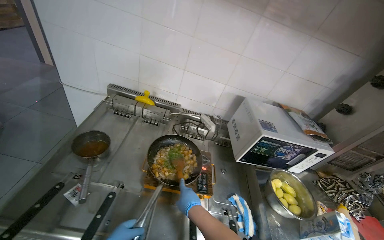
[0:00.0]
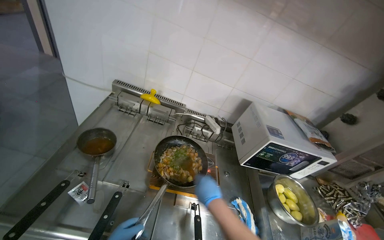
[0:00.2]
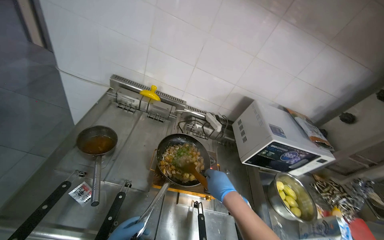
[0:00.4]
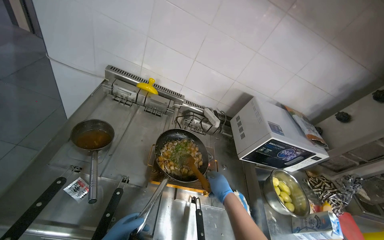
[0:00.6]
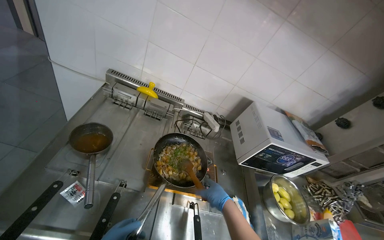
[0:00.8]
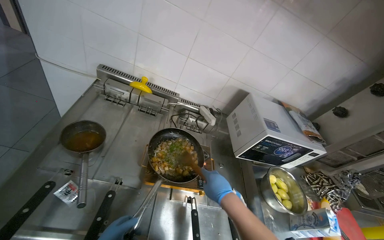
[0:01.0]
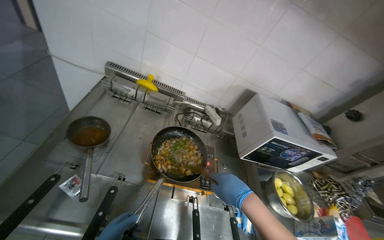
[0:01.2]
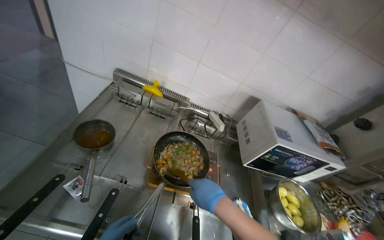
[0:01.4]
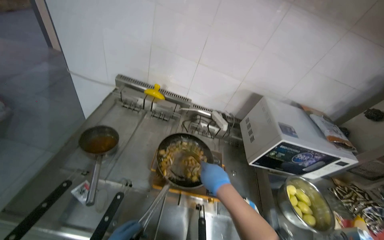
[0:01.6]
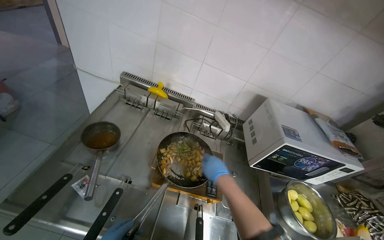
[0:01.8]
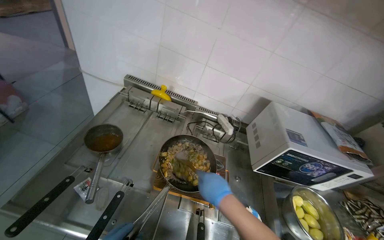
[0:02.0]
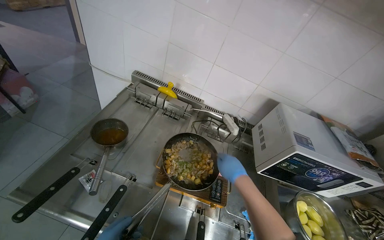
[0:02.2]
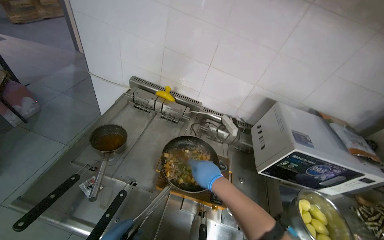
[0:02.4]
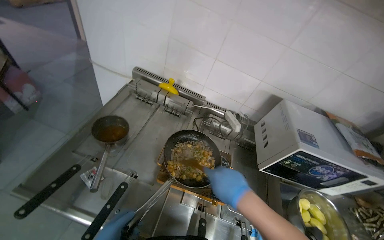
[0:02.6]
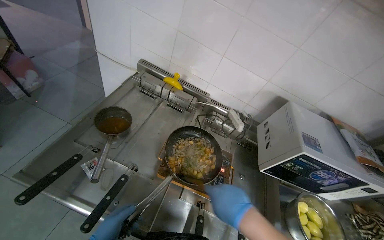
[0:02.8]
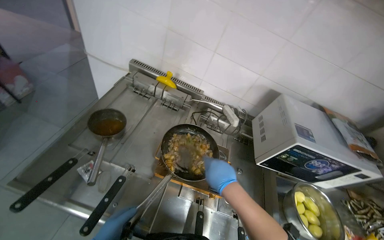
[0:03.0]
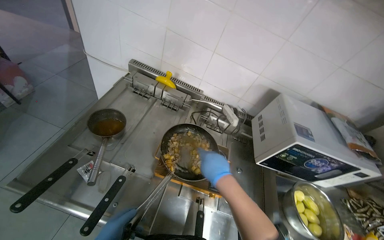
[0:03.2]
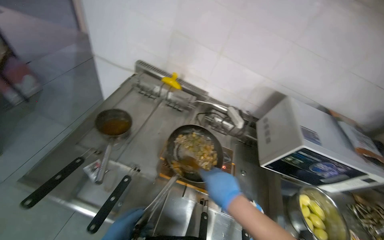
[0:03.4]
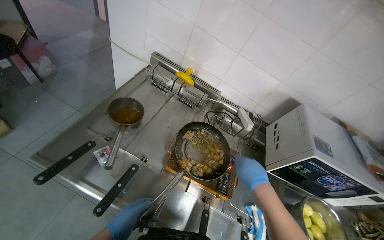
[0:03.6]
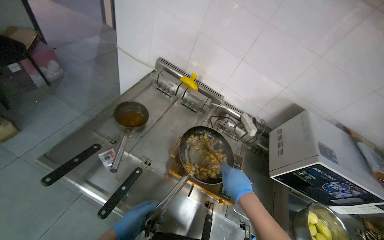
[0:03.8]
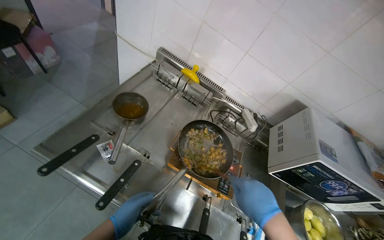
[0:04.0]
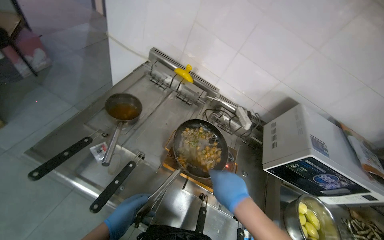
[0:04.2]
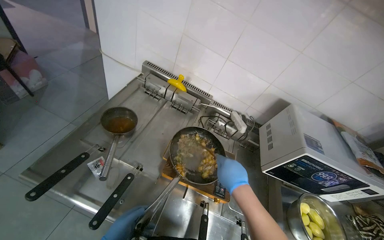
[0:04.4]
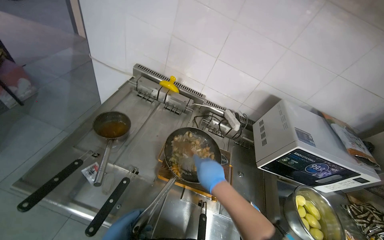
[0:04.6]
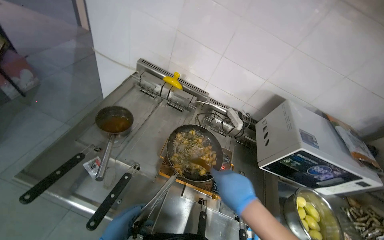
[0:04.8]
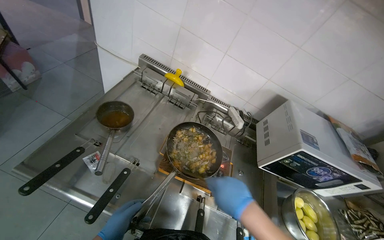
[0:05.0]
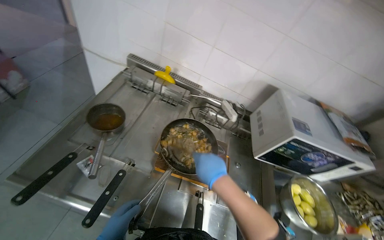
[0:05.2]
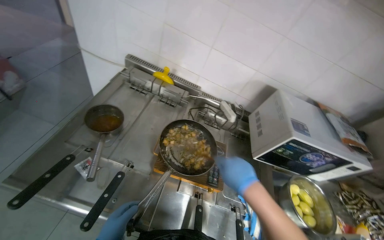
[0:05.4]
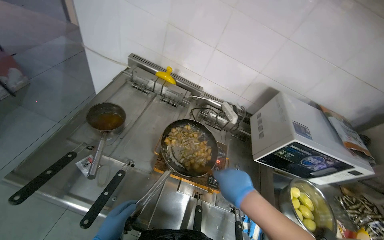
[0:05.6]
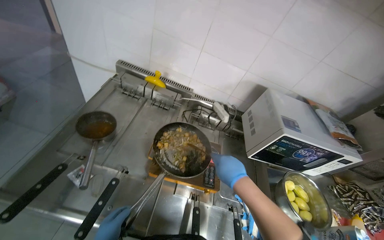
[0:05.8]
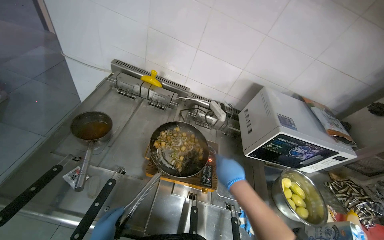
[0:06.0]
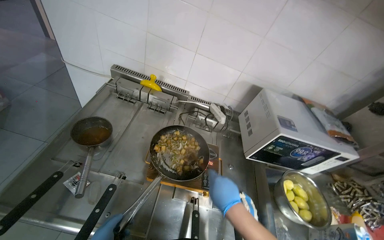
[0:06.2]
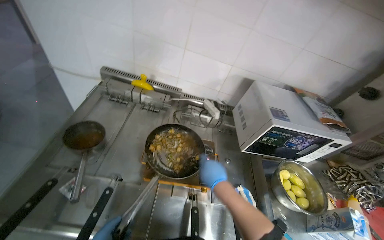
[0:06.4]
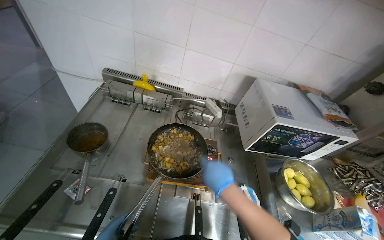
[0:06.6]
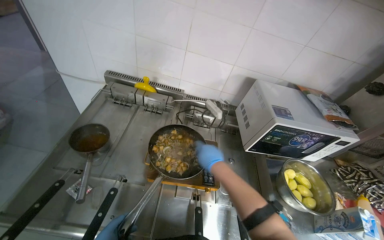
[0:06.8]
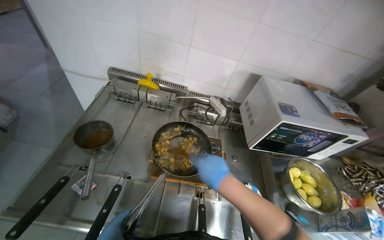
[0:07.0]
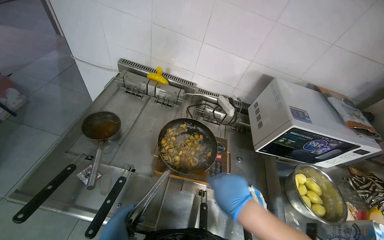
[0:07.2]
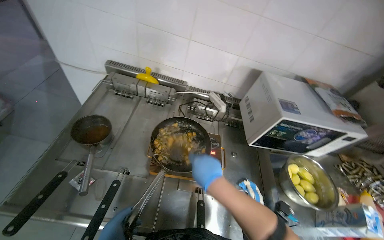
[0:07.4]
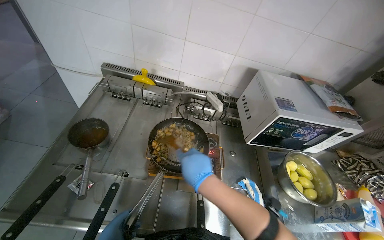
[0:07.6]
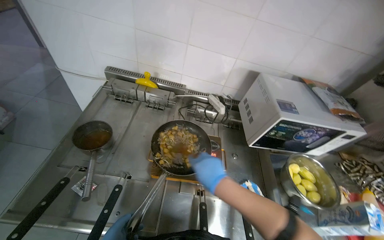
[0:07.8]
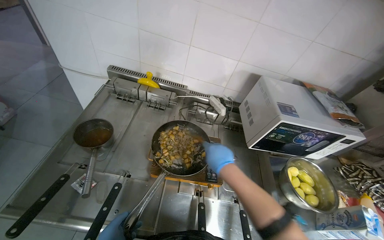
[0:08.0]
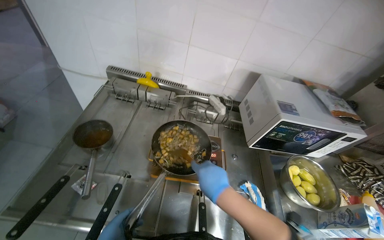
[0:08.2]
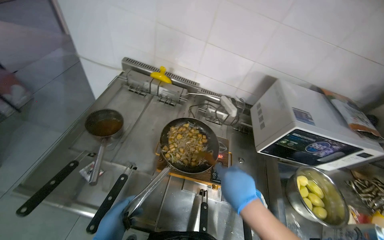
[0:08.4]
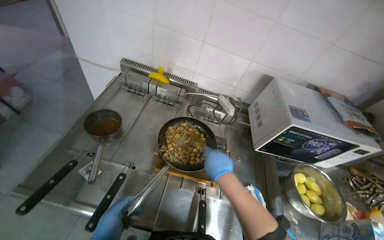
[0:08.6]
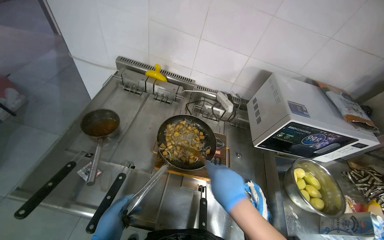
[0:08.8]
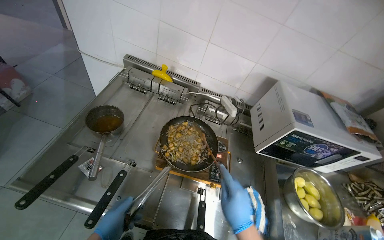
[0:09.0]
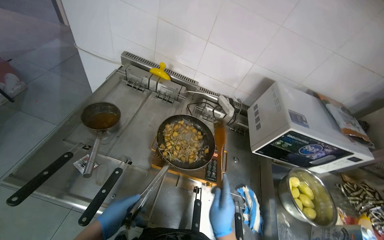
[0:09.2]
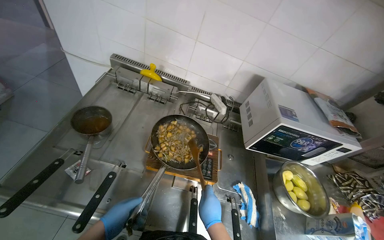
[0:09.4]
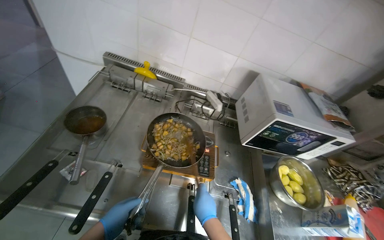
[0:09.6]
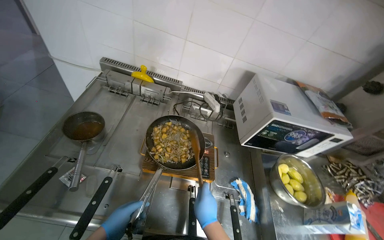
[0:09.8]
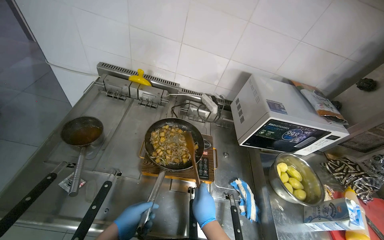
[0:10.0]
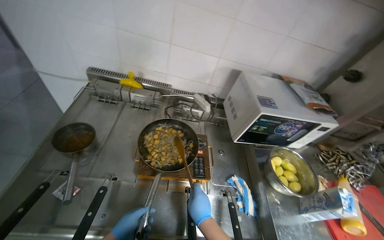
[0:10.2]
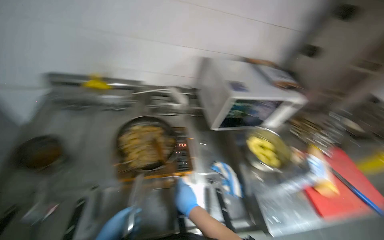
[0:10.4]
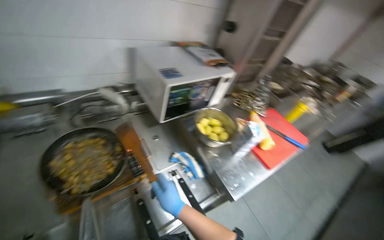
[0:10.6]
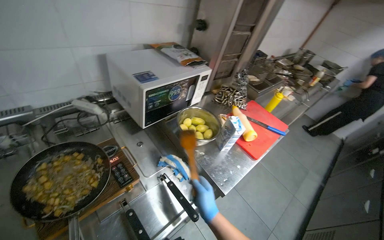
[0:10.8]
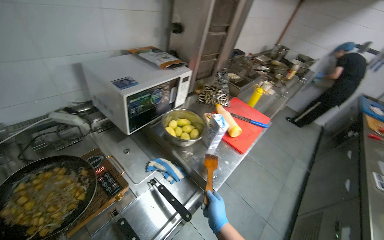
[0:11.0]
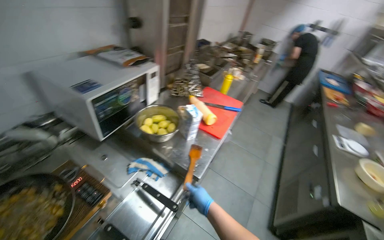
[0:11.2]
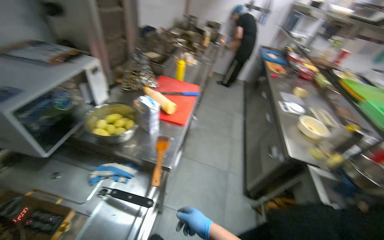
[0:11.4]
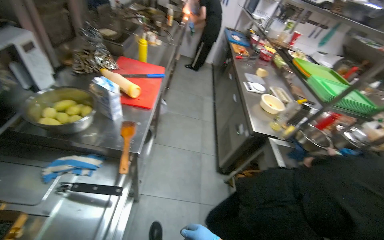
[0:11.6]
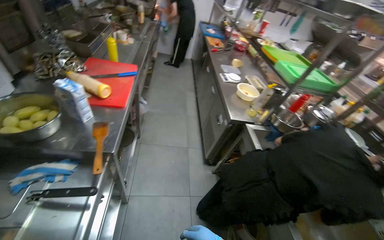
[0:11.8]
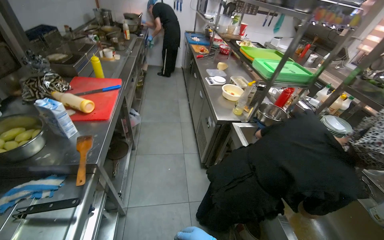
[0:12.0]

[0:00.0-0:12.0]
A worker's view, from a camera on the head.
Job: preparing food.
The whole recording: Cooking meal and garnishing before serving. The worker cooks the meal on the gas stove, garnishes it with herbs, and places it into a white dish.
0:00.0 to 0:01.6: The right hand moves up the picture, about 10 cm.
0:01.6 to 0:03.0: The right hand reaches approximately 10 cm nearer to the camera, then returns.
0:06.0 to 0:07.6: The right hand shifts approximately 10 cm to the left.
0:07.6 to 0:09.0: The right hand heads down the picture, covering about 10 cm.
0:09.0 to 0:10.4: The head turns to the right by some 20 degrees. The right hand moves farther from the camera, roughly 10 cm.
0:10.4 to 0:12.0: The head rotates some 90 degrees to the right. The camera pitches downward, by about 10 degrees.

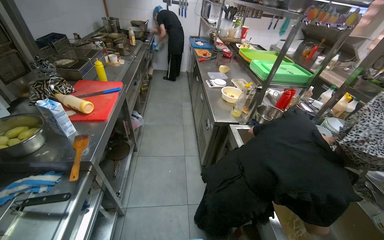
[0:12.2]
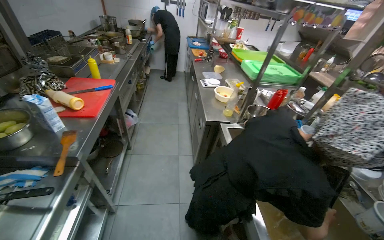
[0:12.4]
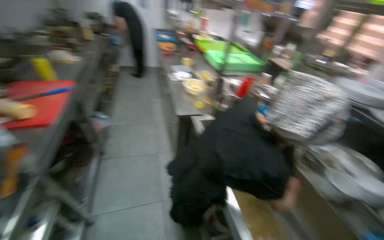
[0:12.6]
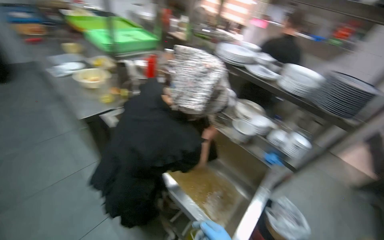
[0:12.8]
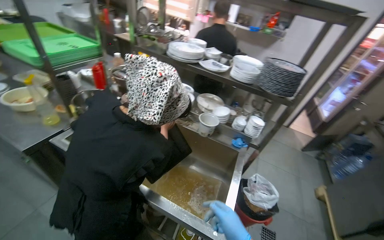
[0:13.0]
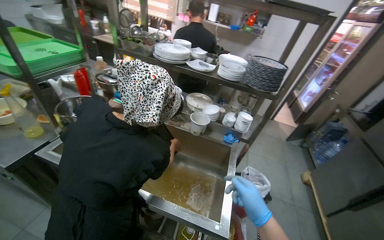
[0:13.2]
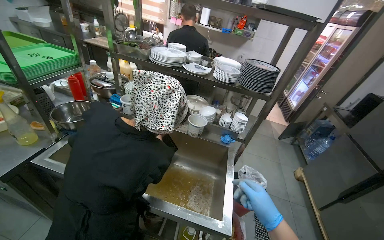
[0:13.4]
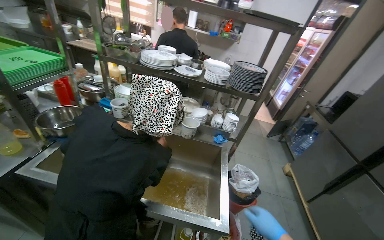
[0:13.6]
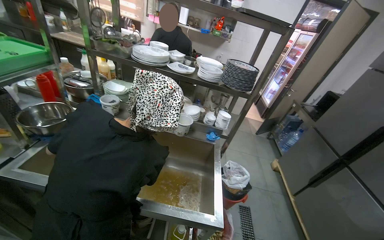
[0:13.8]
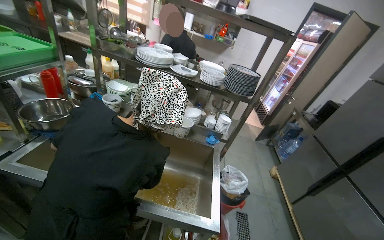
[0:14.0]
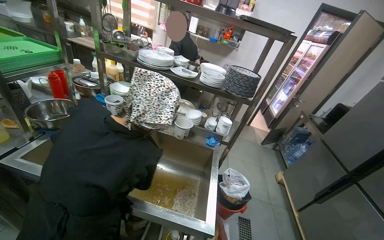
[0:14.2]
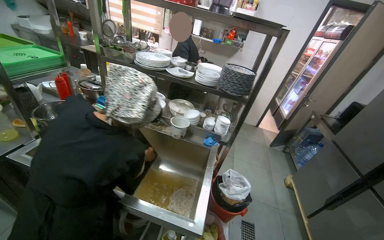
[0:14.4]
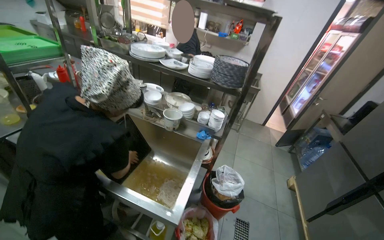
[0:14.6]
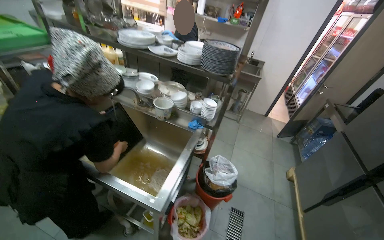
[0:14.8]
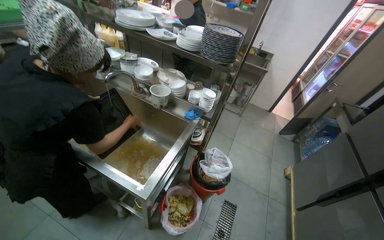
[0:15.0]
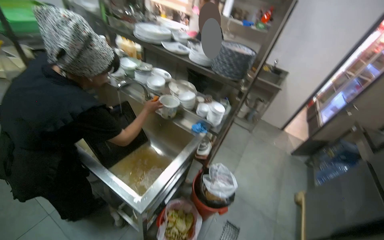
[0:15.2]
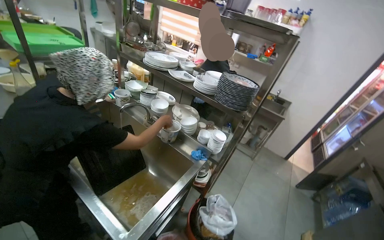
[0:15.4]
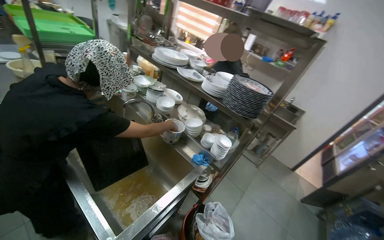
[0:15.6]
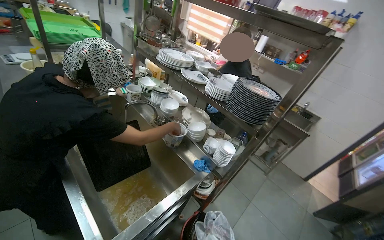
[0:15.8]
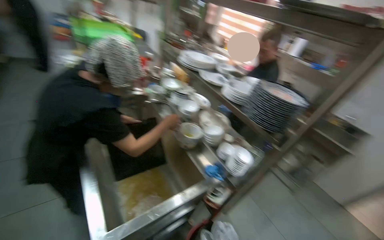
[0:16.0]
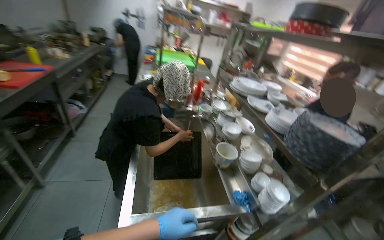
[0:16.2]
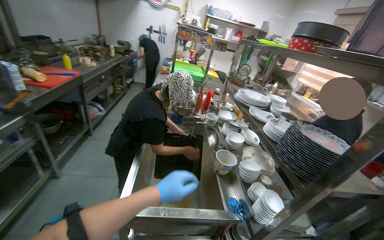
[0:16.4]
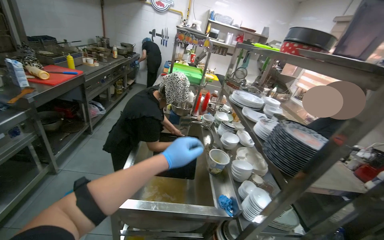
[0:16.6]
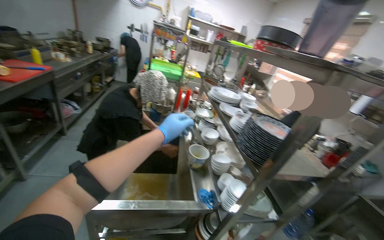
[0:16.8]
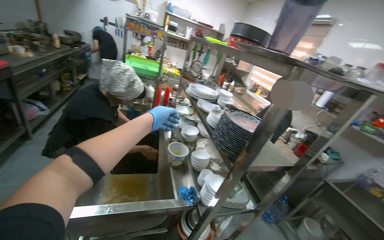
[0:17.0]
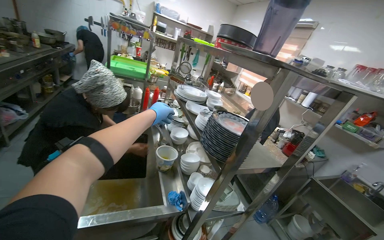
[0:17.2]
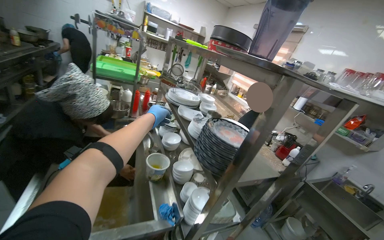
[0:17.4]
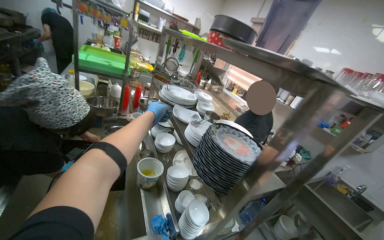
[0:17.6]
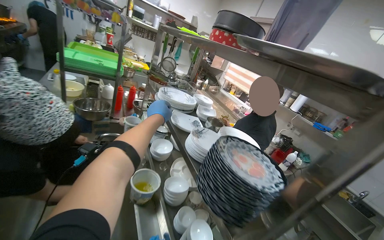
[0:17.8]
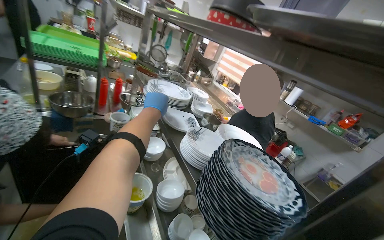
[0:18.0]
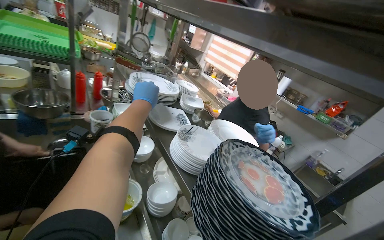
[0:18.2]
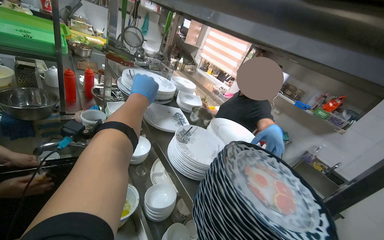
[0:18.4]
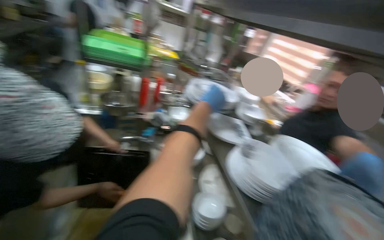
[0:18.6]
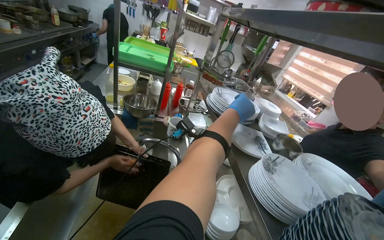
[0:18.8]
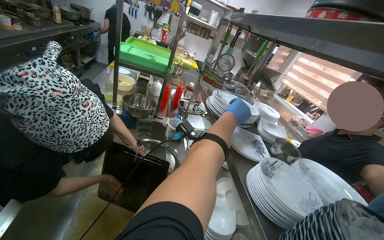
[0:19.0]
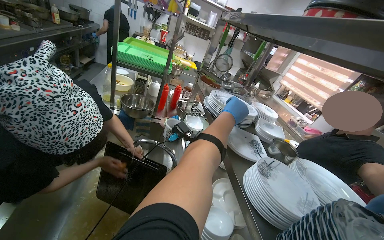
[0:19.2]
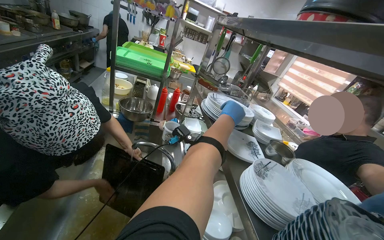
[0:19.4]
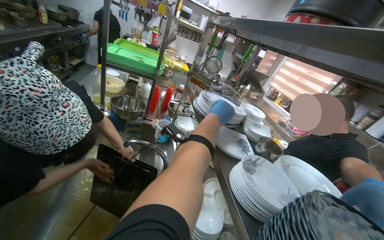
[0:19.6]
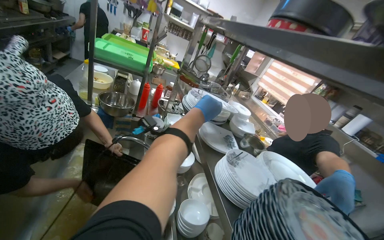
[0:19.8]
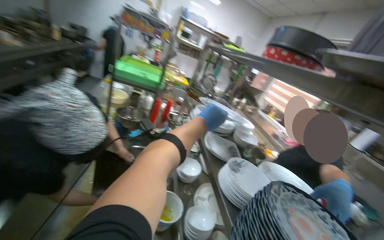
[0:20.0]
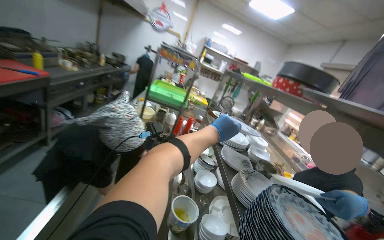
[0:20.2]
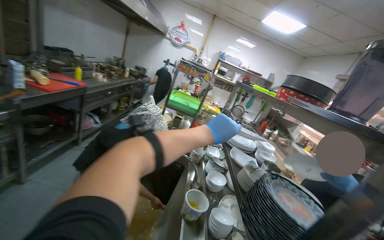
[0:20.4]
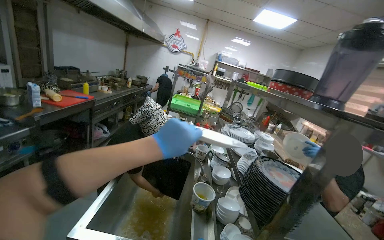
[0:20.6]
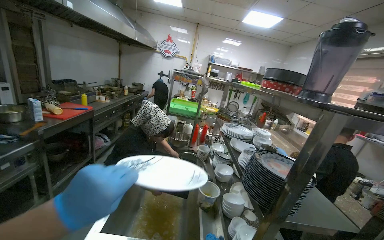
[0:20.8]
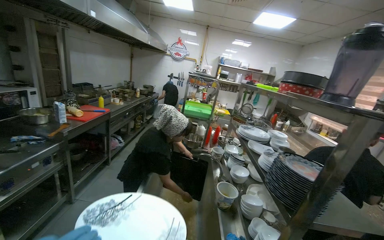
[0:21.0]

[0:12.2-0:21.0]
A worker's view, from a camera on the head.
Job: preparing food.
The whole recording: Cooking meal and garnishing before serving. The worker cooks the meal on the gas stove, garnishes it with herbs, and places it into a white dish.
0:12.2 to 0:13.6: The wearer looks about 75 degrees further to the right.
0:13.6 to 0:15.2: The camera is carried to the right, approximately 50 cm. The head rotates about 20 degrees to the left.
0:15.2 to 0:16.6: The camera is carried approximately 40 cm. The wearer's head swings roughly 55 degrees to the left. The view tilts approximately 25 degrees upward.
0:16.6 to 0:18.0: The camera travels some 40 cm. The camera is aimed about 25 degrees further to the right.
0:19.6 to 0:21.0: The head travels about 60 cm. The view pans to the left by some 15 degrees. The wearer looks approximately 20 degrees further upward.
